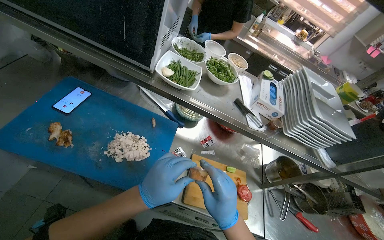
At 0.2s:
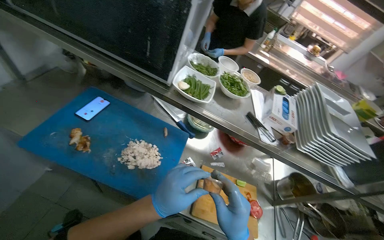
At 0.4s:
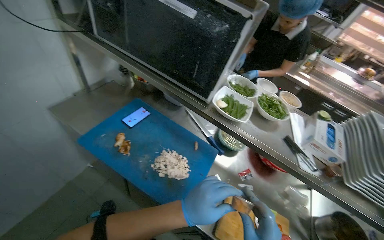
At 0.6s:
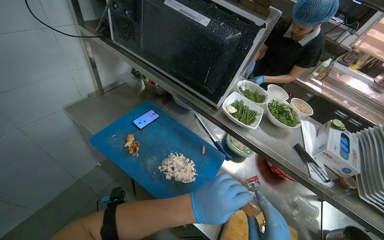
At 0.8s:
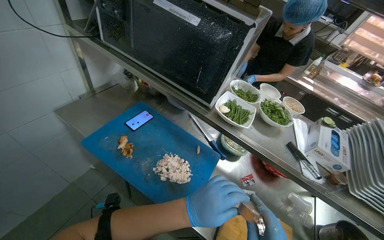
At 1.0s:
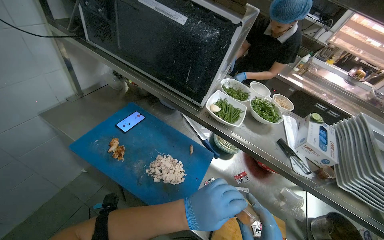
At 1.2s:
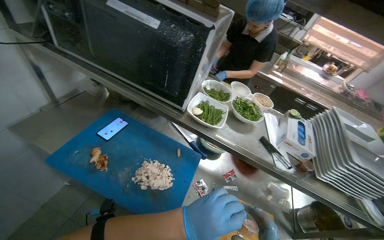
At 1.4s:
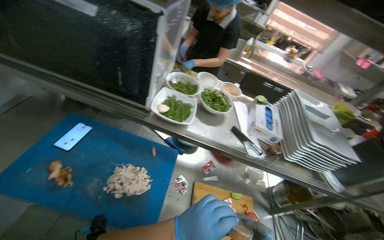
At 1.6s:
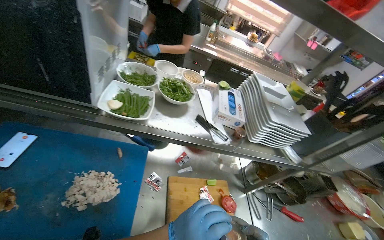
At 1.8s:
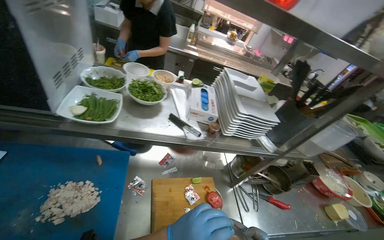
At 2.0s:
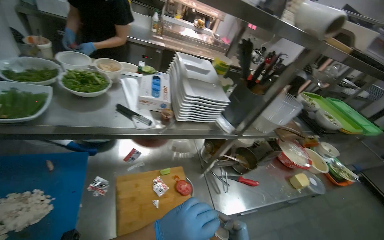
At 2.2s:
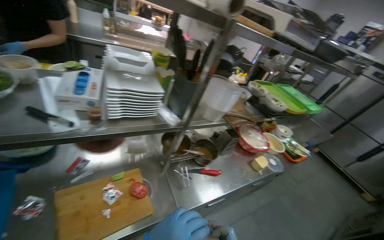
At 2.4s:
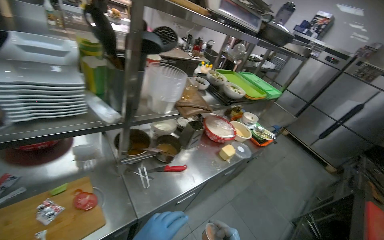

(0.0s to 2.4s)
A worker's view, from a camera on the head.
Job: preparing food.
The whole recording: Opening condiment packets. The worker opens small condiment packets on a wooden cutting board.
1.2s - 2.4s: The wearer moves some 50 cm. The head rotates about 55 degrees to the right.

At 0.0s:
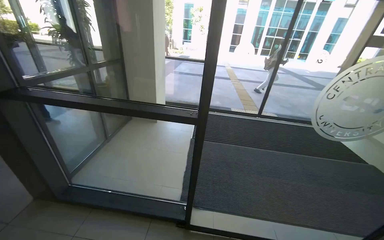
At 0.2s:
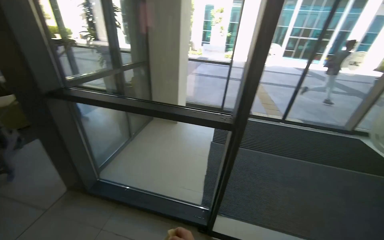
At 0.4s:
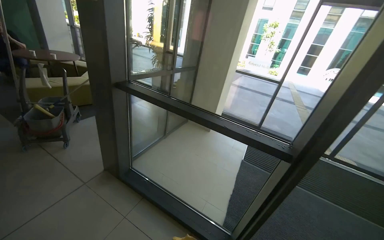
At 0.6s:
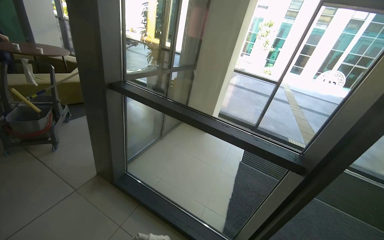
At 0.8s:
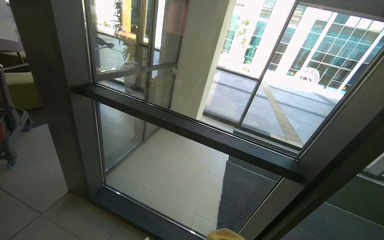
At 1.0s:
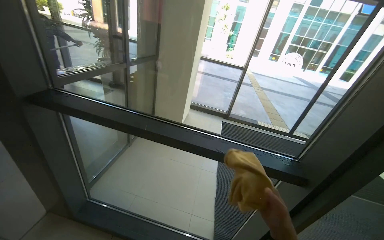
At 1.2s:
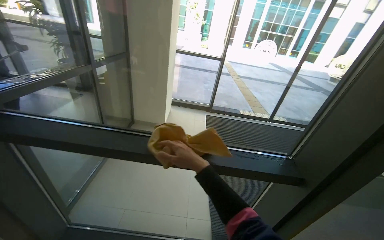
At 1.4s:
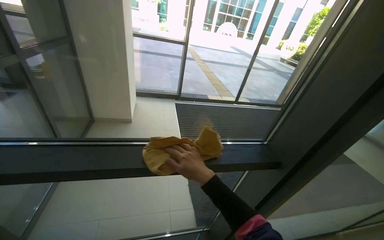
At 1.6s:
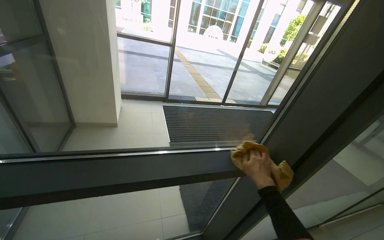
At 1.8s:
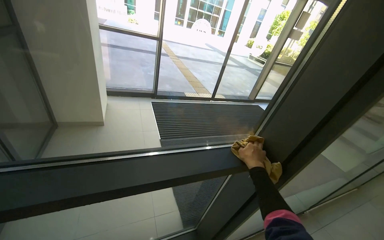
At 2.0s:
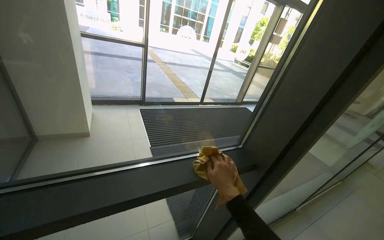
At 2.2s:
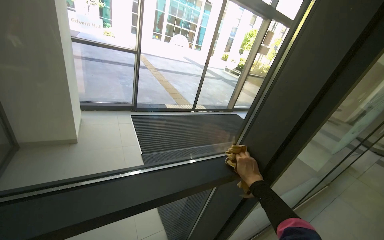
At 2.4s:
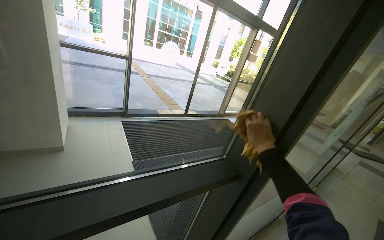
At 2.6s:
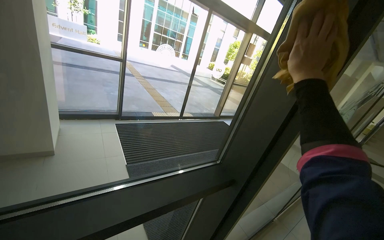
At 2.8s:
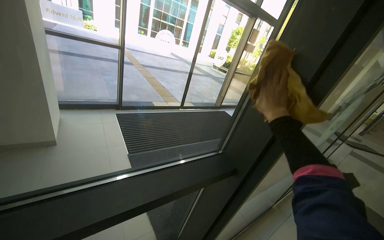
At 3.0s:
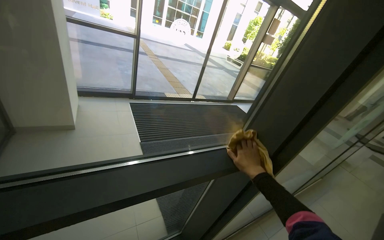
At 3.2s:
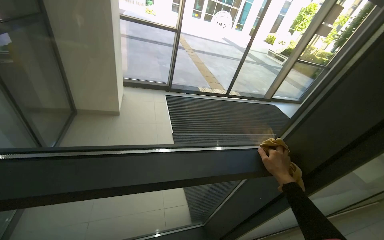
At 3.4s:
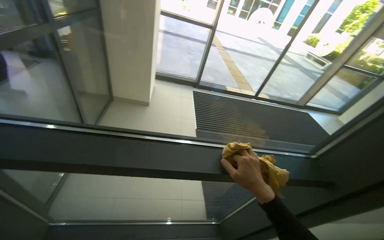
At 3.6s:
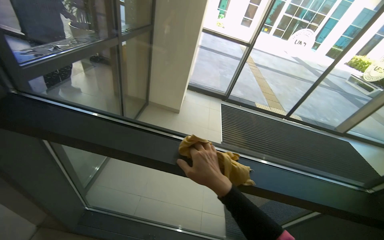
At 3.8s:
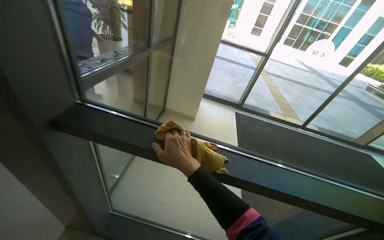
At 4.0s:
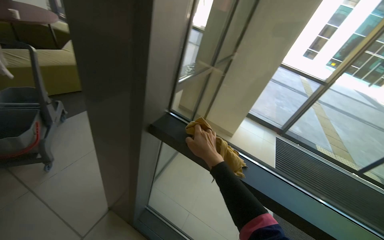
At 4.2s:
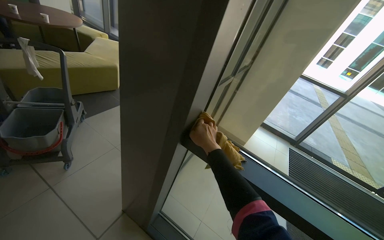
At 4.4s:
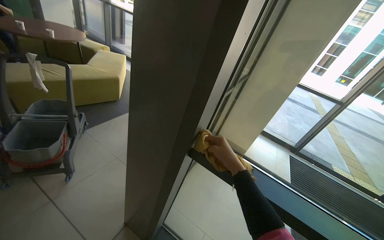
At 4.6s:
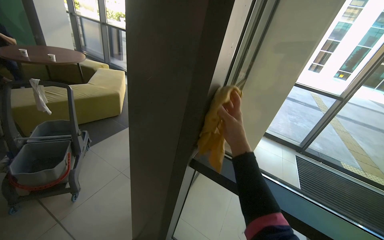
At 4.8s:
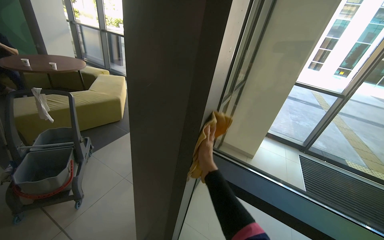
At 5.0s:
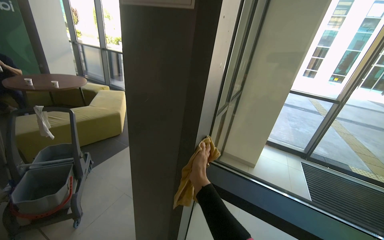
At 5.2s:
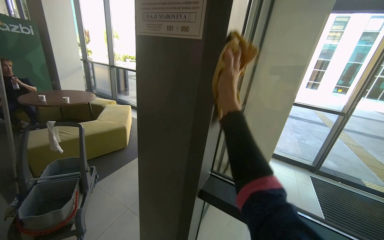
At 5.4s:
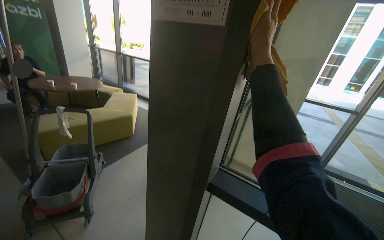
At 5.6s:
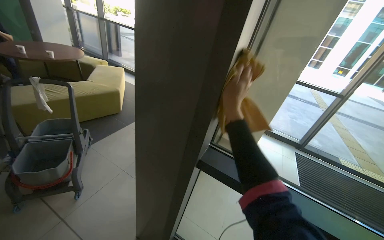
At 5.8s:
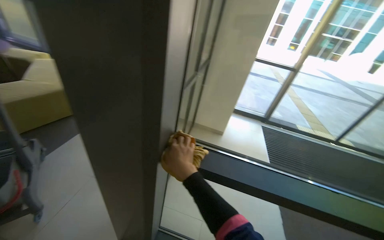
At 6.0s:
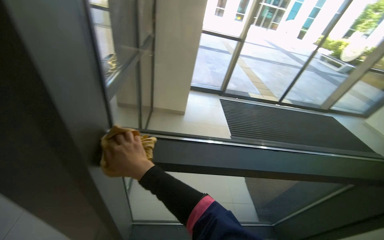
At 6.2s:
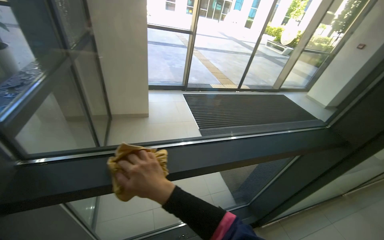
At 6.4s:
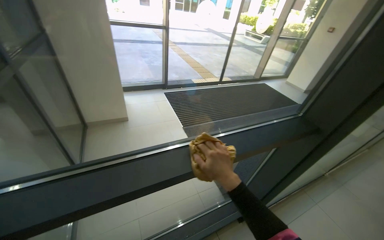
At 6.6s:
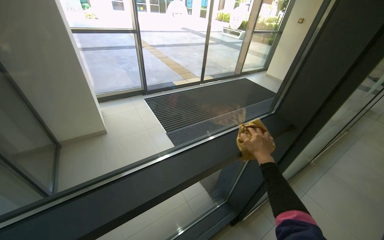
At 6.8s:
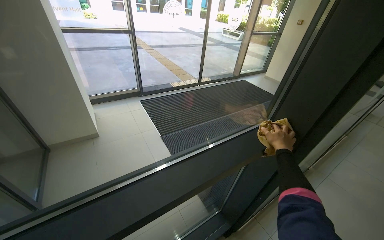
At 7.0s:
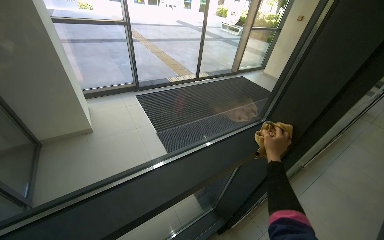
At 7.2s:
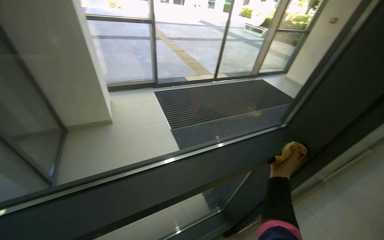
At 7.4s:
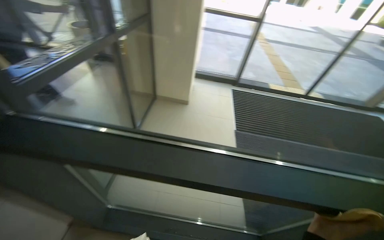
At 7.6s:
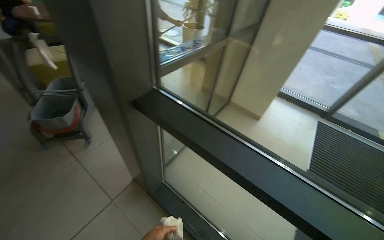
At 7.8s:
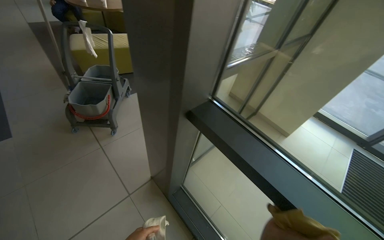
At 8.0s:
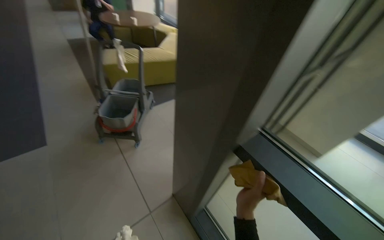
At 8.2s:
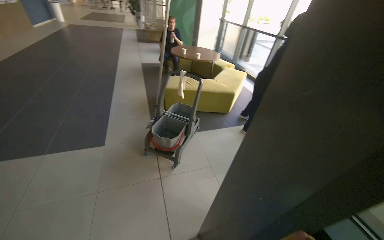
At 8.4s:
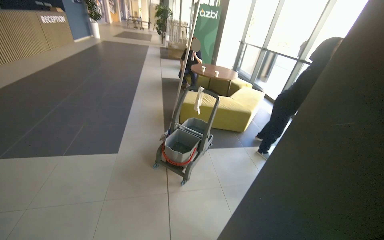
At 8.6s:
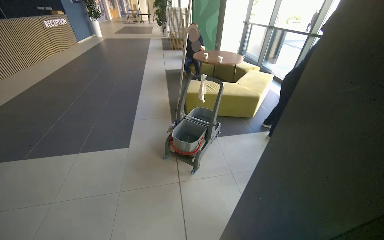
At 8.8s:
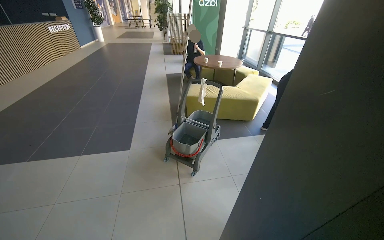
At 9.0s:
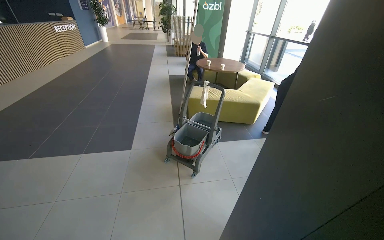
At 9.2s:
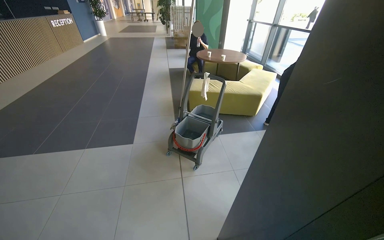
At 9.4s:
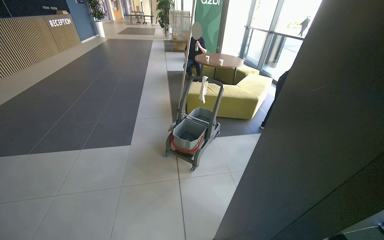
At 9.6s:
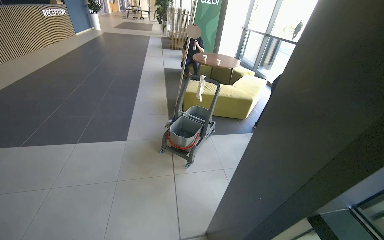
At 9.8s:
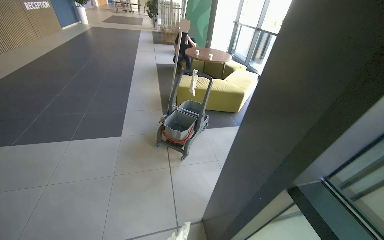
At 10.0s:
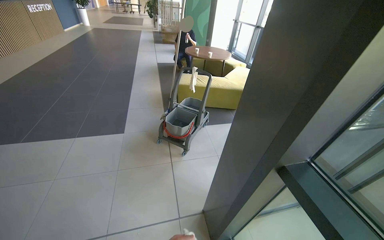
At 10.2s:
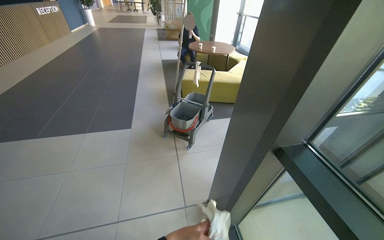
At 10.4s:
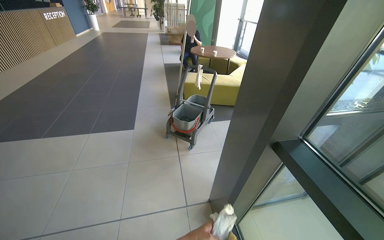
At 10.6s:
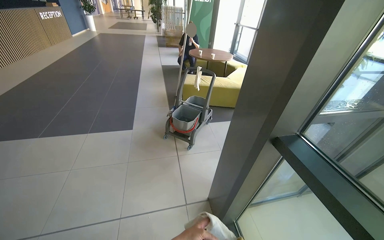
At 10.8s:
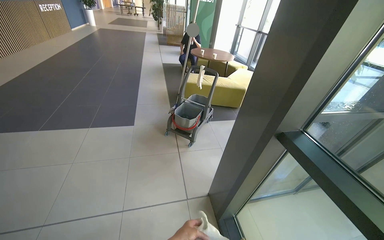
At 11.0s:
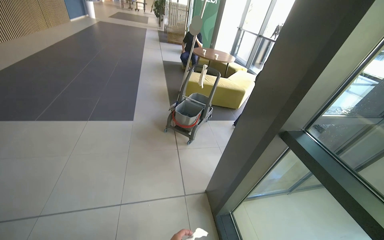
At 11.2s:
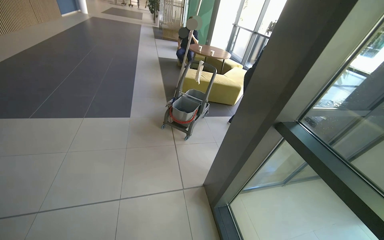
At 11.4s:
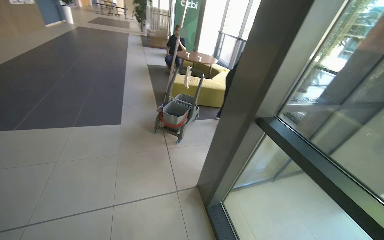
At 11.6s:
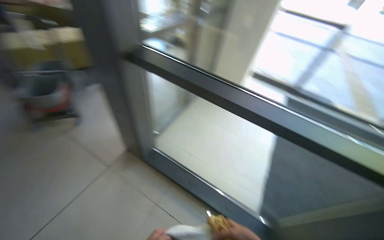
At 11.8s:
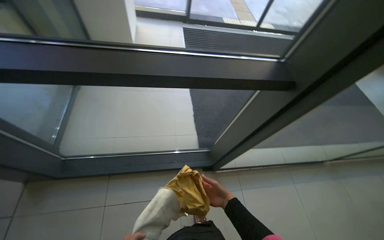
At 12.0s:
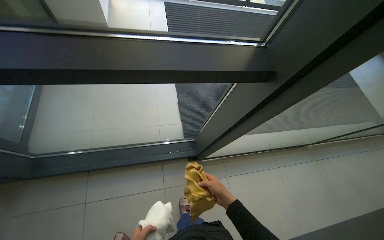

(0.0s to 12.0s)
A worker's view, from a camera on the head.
Job: cleaning windows.
The whole recording: Wiping glass door frames. The worker wipes the frames of the glass door with a cloth.
0.0s - 1.6s: The camera travels approximately 70 cm. The view swings approximately 20 degrees to the right.
3.0s - 4.4s: The wearer moves some 70 cm. The wearer's head swings about 55 degrees to the left.
4.4s - 6.0s: The wearer looks about 35 degrees further to the right.
6.0s - 7.6s: The head rotates approximately 40 degrees to the left.
7.6s - 9.0s: The wearer's head swings roughly 40 degrees to the left. The view tips upward by approximately 15 degrees.
10.4s - 12.0s: The wearer's head swings roughly 35 degrees to the right. The camera pitches downward, by approximately 15 degrees.

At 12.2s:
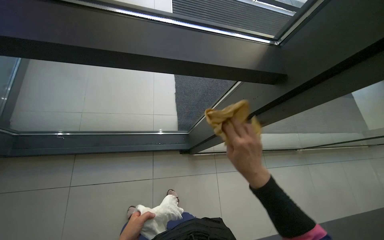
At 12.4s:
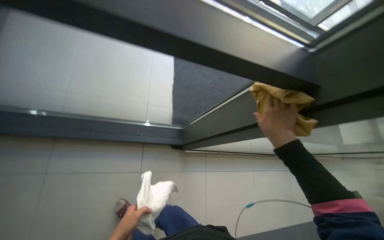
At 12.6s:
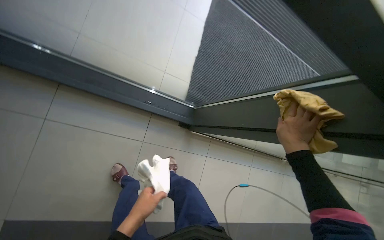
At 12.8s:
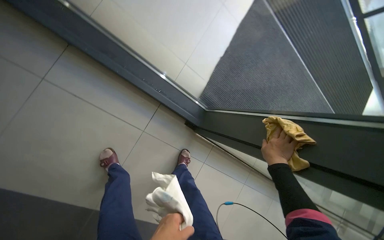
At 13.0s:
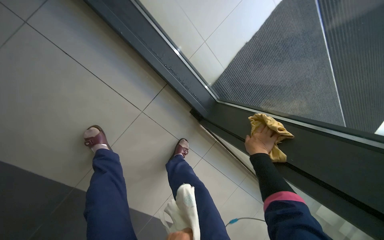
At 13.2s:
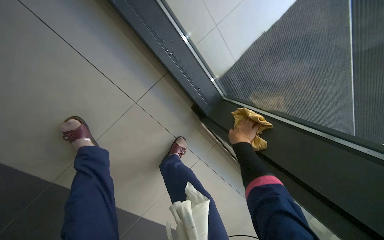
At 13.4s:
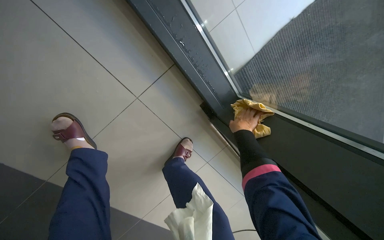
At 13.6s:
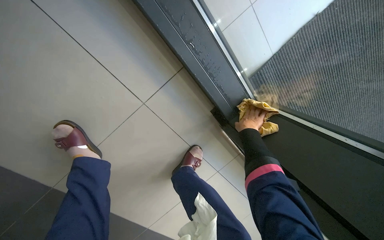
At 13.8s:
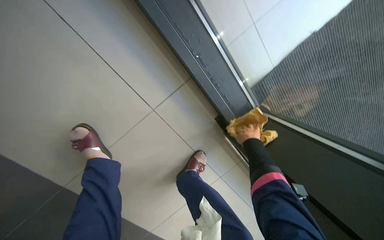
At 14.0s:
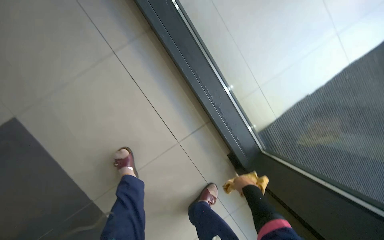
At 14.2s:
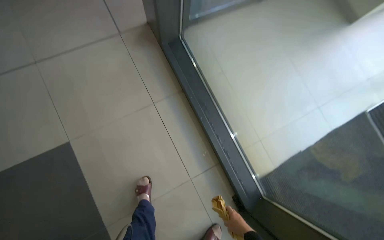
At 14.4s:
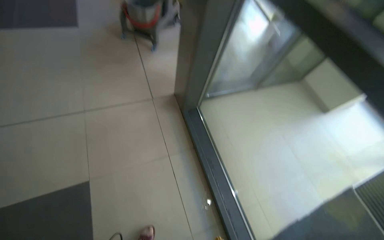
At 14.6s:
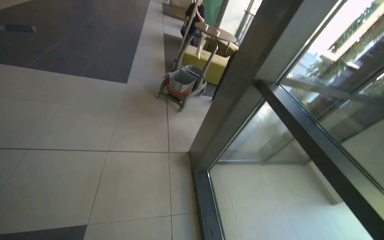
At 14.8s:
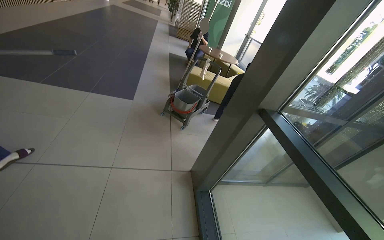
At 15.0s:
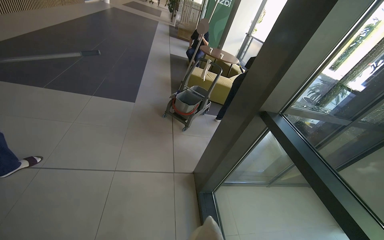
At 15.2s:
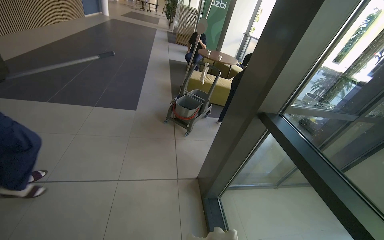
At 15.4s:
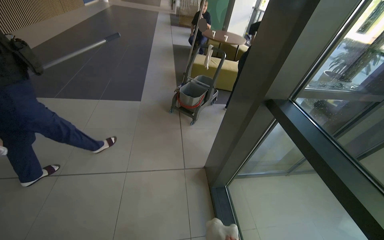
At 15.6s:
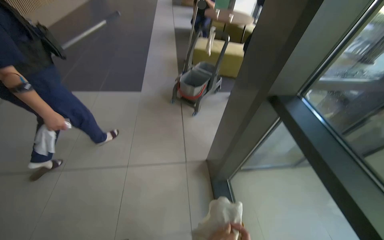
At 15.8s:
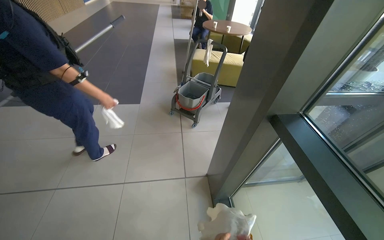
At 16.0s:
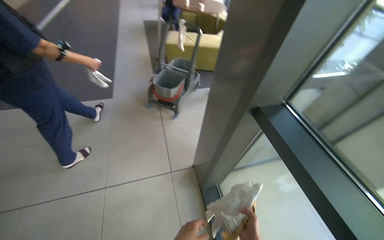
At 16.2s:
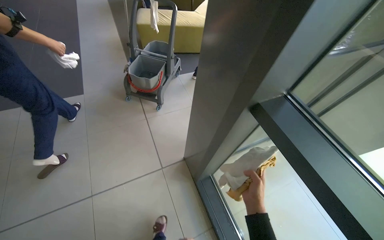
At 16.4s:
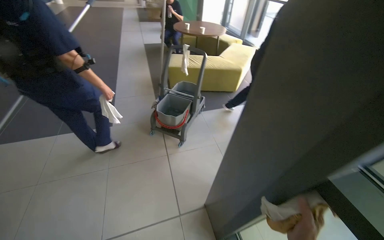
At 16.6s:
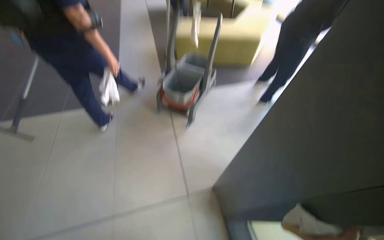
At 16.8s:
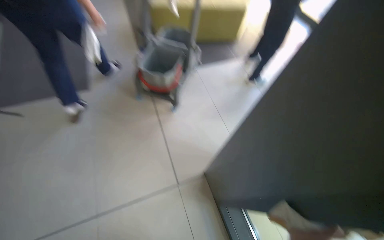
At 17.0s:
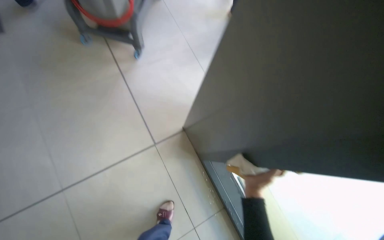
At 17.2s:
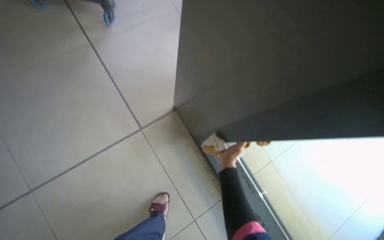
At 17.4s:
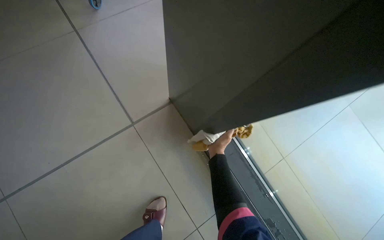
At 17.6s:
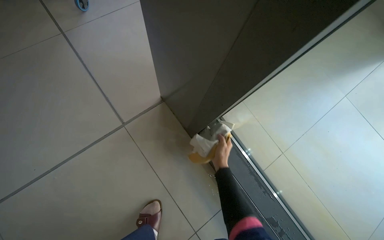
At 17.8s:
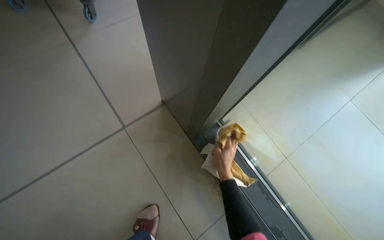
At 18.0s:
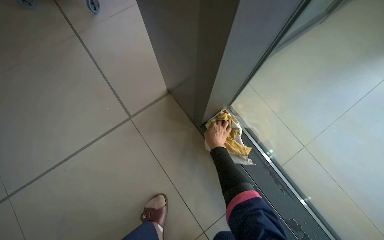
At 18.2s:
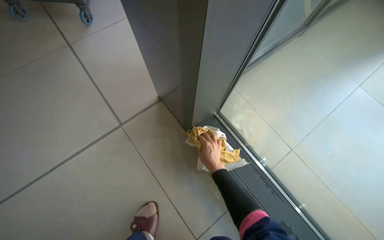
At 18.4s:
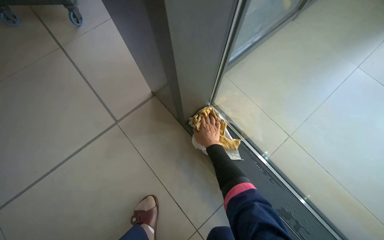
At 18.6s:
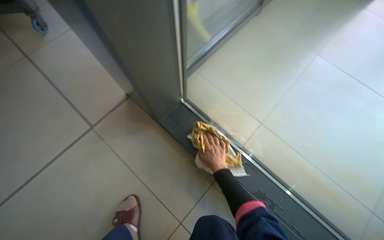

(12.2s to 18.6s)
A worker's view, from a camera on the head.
Job: cleaning windows.
The whole recording: Wiping glass door frames. The worker wipes the frames of the glass door with a cloth.
12.2s - 13.8s: The head turns to the left by about 35 degrees.
13.8s - 15.4s: The view tips upward by roughly 20 degrees.
15.4s - 17.0s: The wearer moves roughly 80 cm. The view tips downward by about 25 degrees.
17.0s - 18.6s: The head travels some 50 cm.
